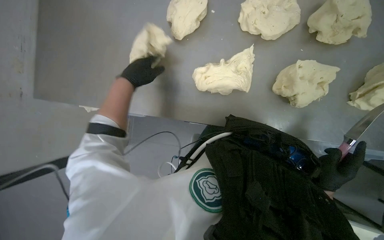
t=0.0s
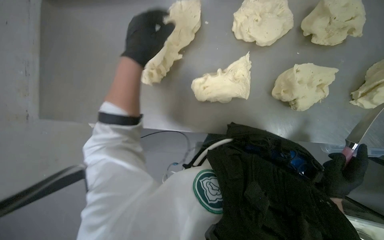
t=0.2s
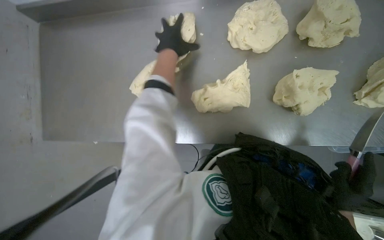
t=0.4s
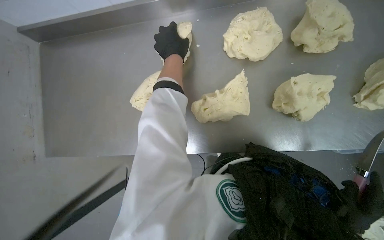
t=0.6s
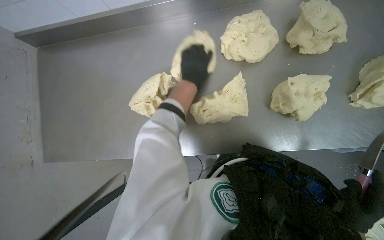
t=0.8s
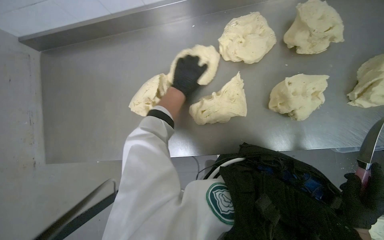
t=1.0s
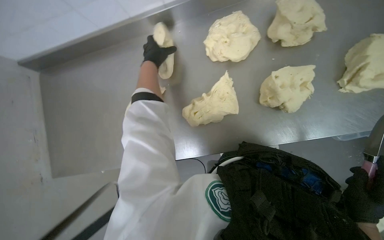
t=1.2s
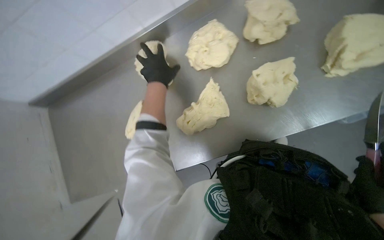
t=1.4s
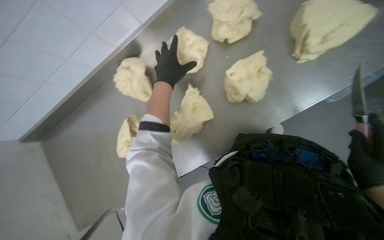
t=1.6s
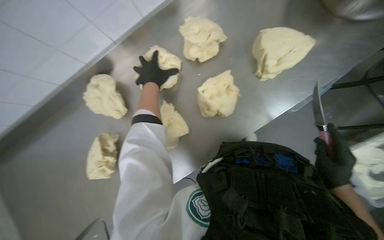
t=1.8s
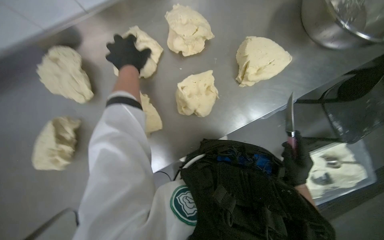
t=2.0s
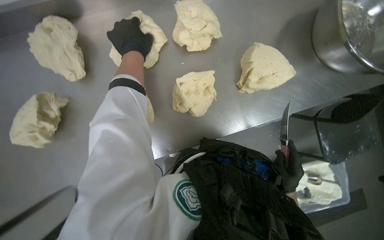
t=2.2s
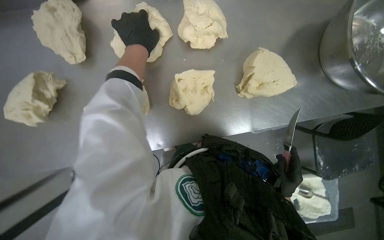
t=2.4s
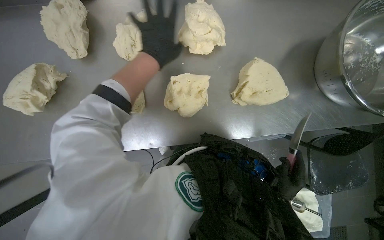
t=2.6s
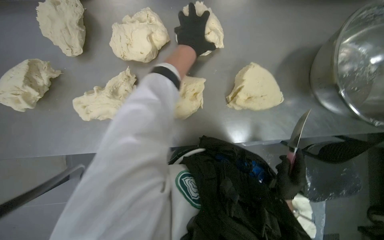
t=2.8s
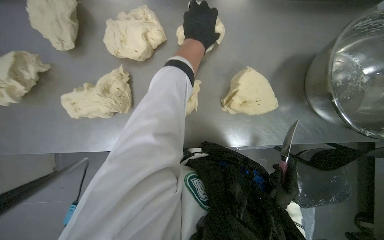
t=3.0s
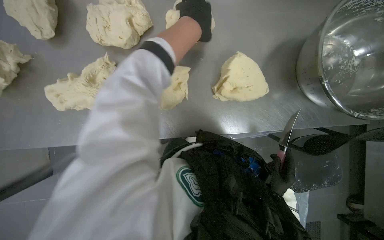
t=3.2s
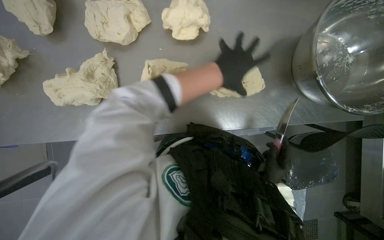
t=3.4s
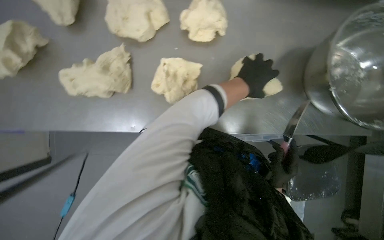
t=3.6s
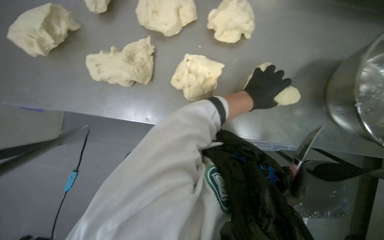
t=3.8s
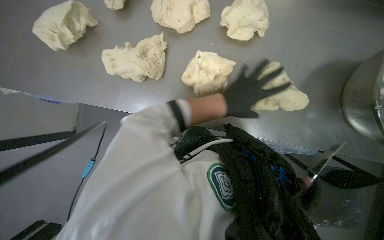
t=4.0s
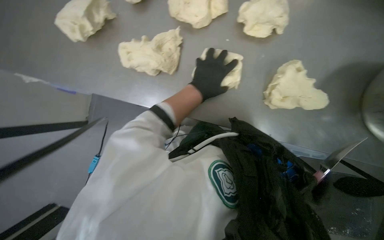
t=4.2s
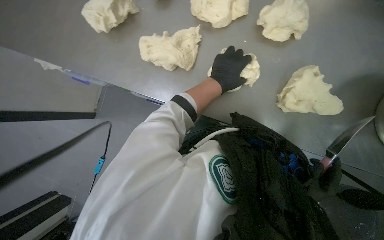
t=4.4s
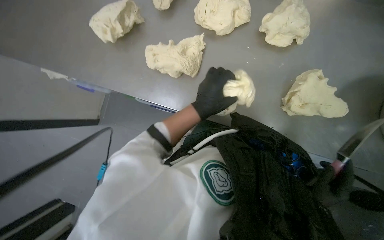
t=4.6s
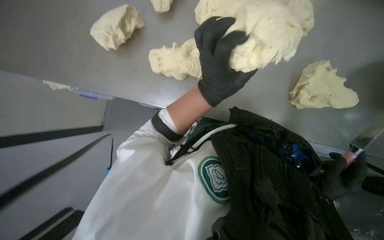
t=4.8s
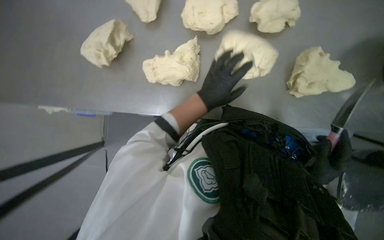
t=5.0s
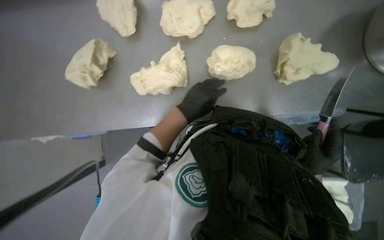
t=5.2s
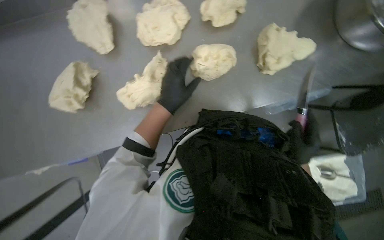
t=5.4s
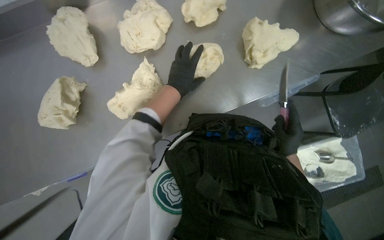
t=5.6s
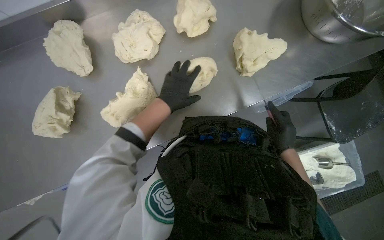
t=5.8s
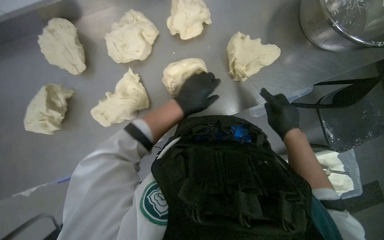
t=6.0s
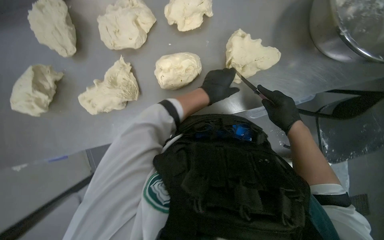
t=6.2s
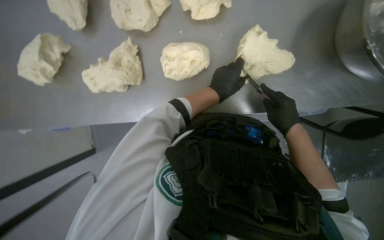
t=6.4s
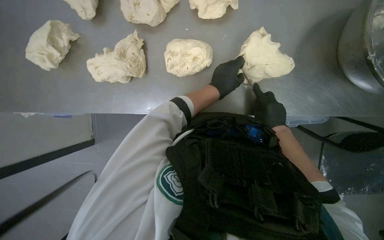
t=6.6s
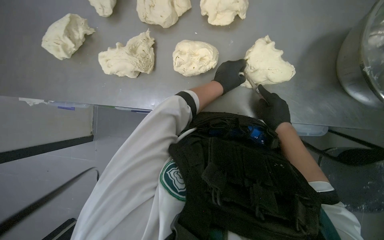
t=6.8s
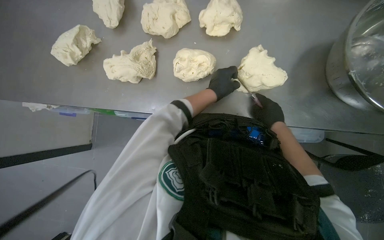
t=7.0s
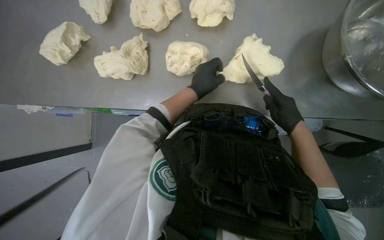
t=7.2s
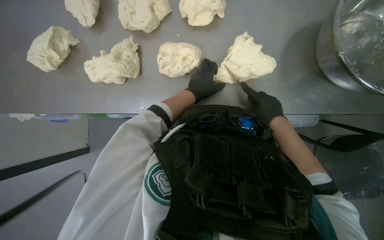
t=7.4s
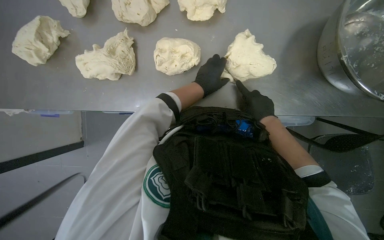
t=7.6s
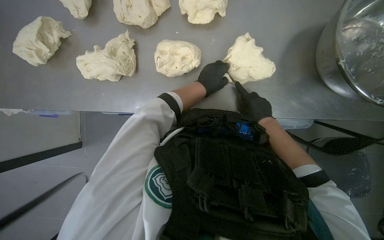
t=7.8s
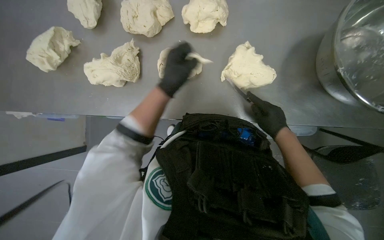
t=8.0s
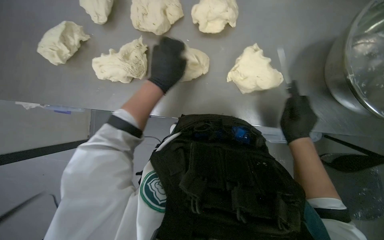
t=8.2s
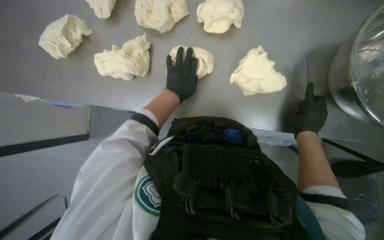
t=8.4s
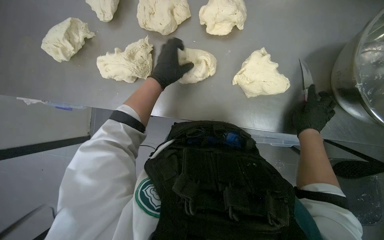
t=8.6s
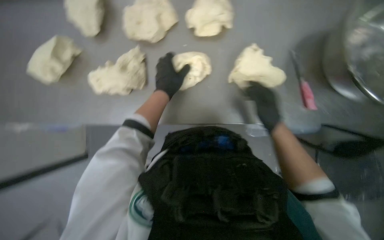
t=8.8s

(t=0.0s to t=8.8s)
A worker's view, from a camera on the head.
Job: preparing food.
The whole recording: Arranging dough pieces on counter. The worker arranges the cut dough pieces on the metal counter.
t=0.0s - t=1.4s: Everything in view rotates approximately 25 degrees counterclockwise. The left hand heads to the right, covering about 15 cm.
t=1.4s - t=3.0s: The camera is aimed some 30 degrees further to the right. The camera pitches upward, by roughly 20 degrees.
t=3.0s - t=4.4s: The left hand travels down the picture by roughly 20 cm.
t=4.4s - t=5.8s: The scene turns roughly 45 degrees counterclockwise in the picture. The left hand moves some 10 cm nearer to the camera and comes back.
t=7.4s - t=8.8s: The left hand goes roughly 15 cm to the left; the right hand reaches about 10 cm to the right, then returns.

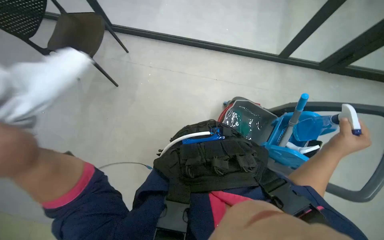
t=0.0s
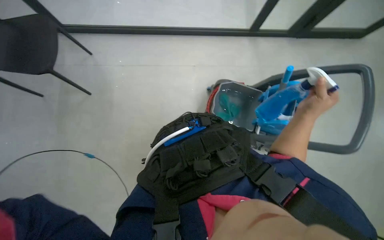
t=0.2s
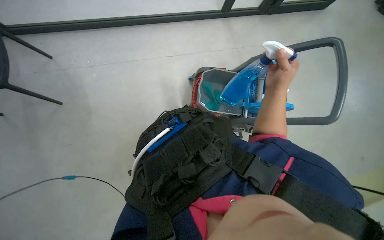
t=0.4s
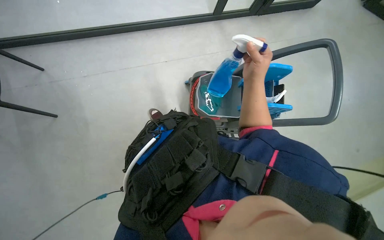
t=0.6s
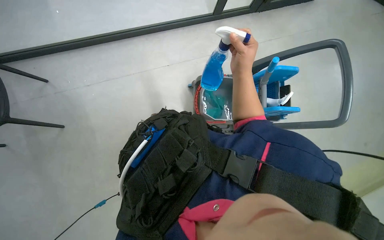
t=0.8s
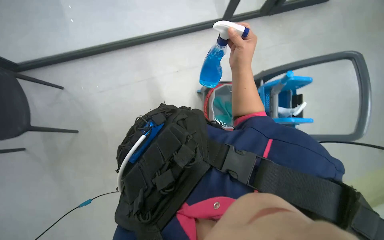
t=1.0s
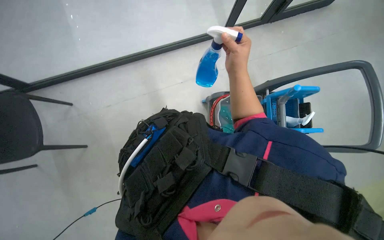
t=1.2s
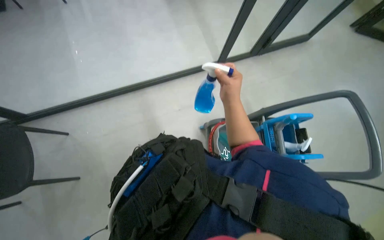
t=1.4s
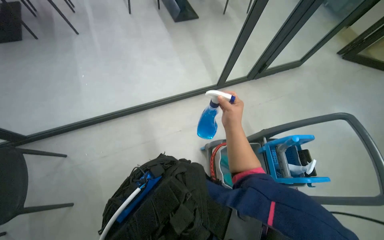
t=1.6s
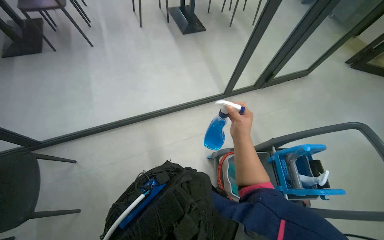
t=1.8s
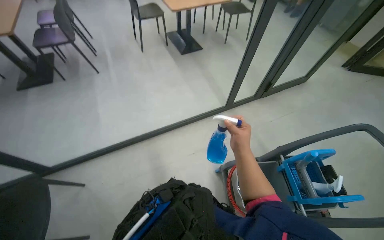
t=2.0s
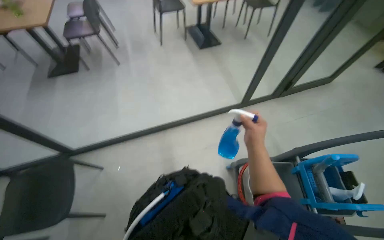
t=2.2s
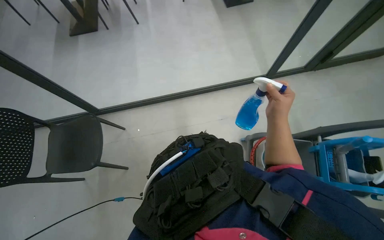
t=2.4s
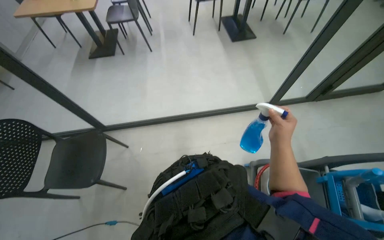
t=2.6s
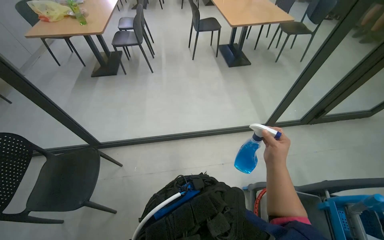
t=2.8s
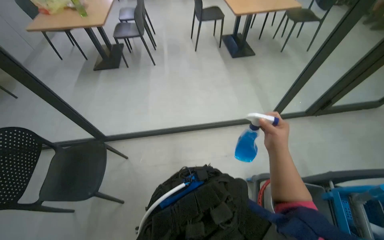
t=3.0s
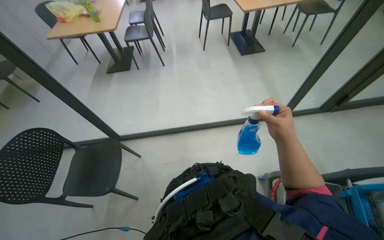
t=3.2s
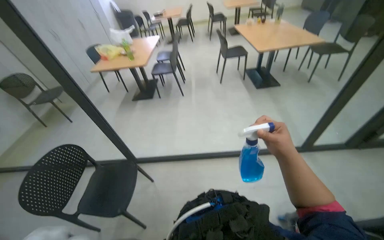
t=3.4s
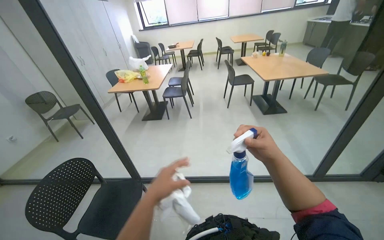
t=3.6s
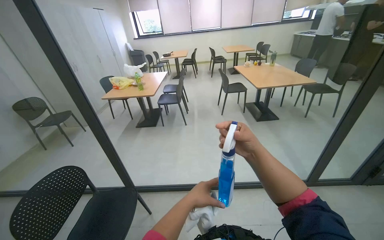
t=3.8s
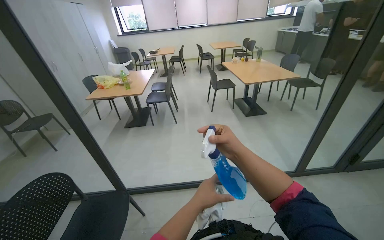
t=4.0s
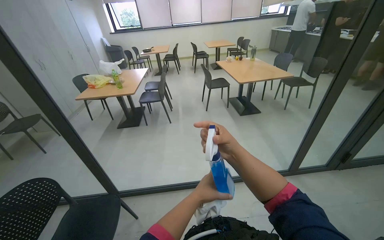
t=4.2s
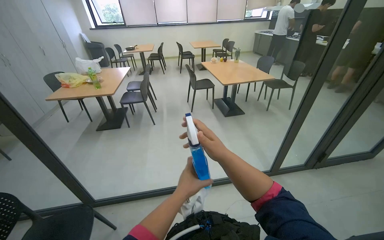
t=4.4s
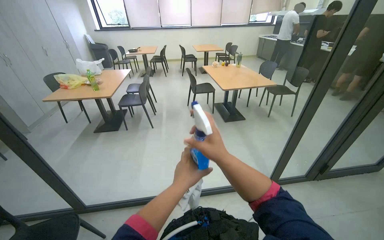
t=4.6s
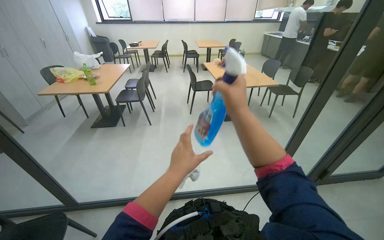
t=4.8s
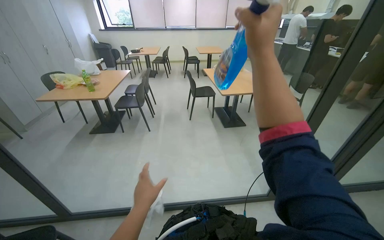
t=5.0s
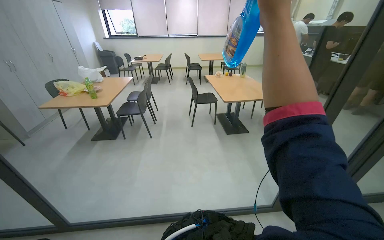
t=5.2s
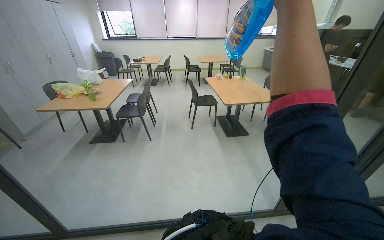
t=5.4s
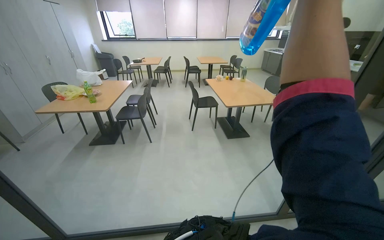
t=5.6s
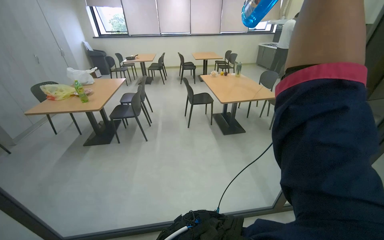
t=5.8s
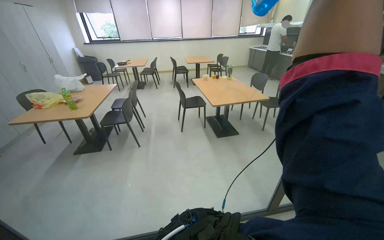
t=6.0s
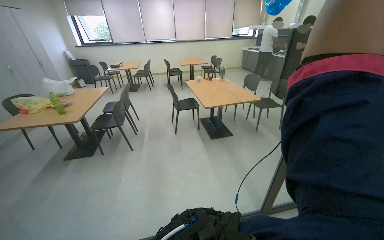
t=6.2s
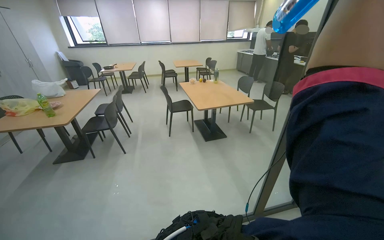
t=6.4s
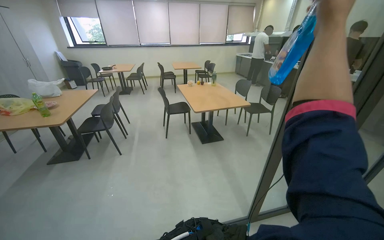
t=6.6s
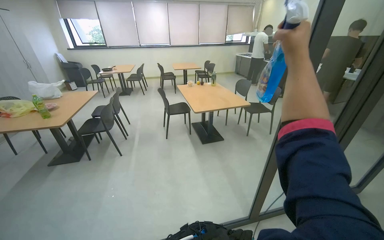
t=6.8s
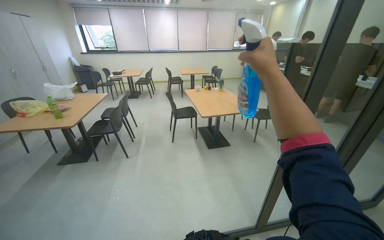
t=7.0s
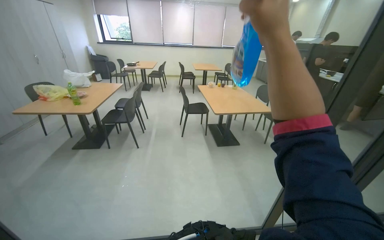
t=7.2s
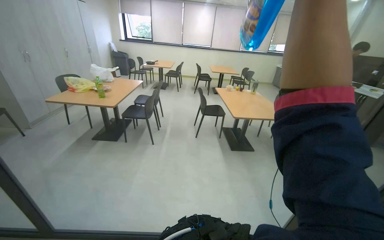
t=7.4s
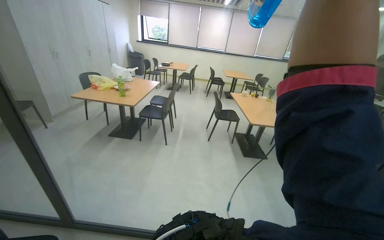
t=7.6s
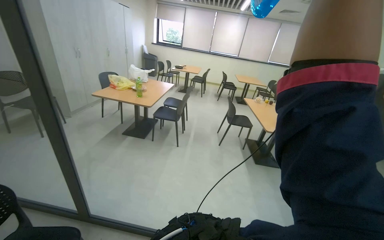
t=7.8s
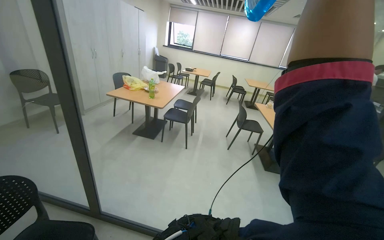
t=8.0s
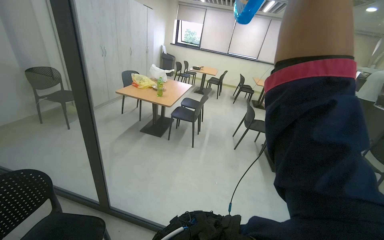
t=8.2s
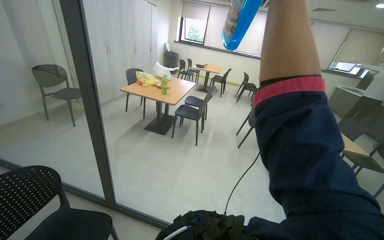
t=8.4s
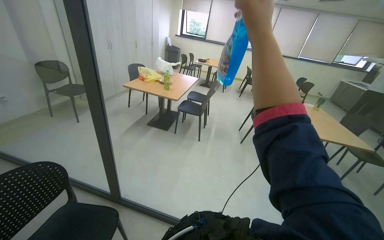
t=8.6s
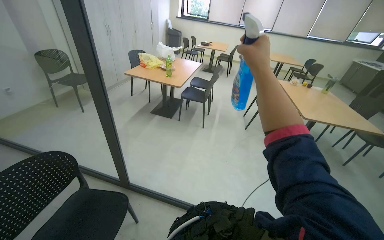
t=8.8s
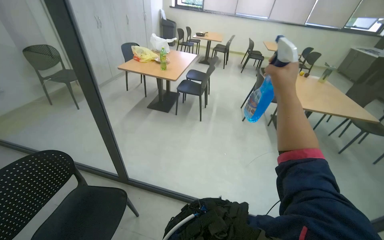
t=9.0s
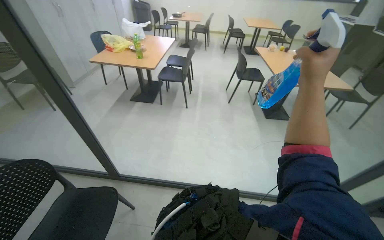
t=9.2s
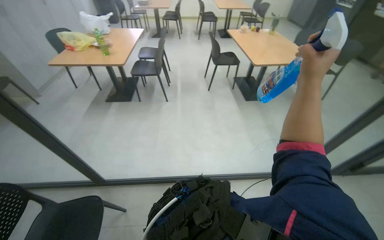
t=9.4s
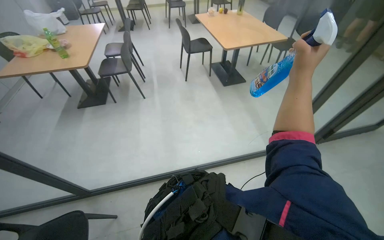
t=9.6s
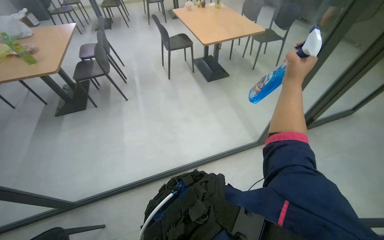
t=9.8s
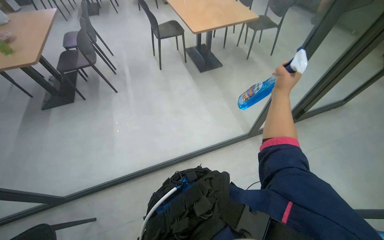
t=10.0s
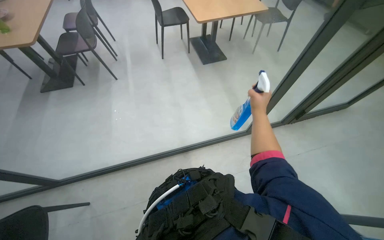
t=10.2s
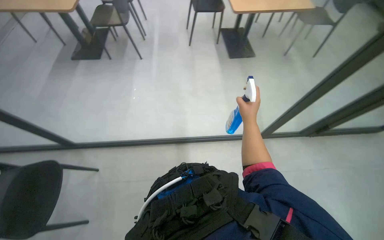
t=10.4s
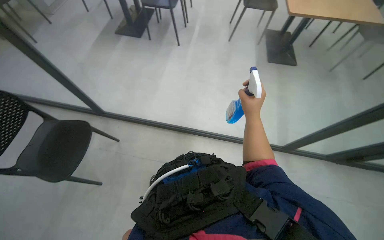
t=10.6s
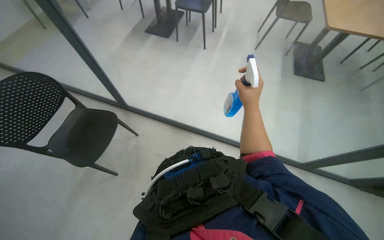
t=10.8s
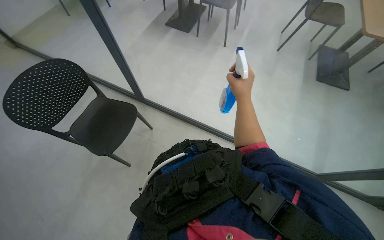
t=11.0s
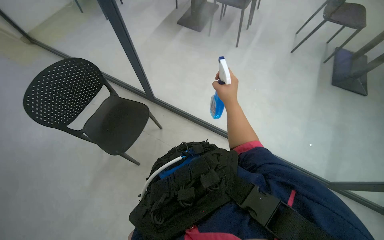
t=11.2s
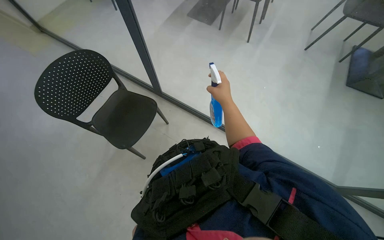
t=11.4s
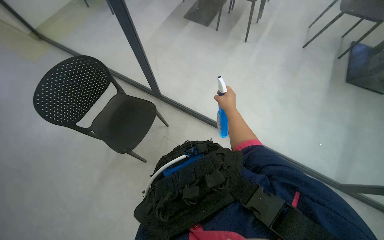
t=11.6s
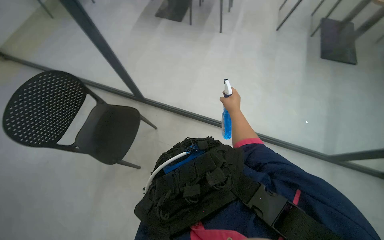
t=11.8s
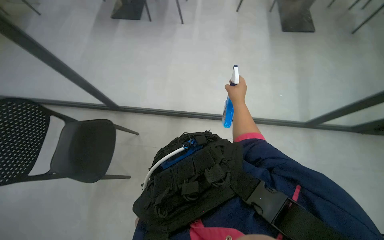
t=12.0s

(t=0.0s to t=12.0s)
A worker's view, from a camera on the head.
Job: wiping surfaces.
The whole recording: Spraying cleaner on glass partition. The worker sprays cleaner onto the glass partition.
t=0.0s - t=1.6s: The view tilts roughly 20 degrees upward. The scene rotates counterclockwise by about 30 degrees.
t=1.6s - t=3.0s: The camera is aimed about 15 degrees further to the left.
t=3.0s - t=4.4s: The view tilts approximately 20 degrees upward.
t=9.0s - t=10.4s: The camera travels about 40 cm. The wearer looks about 20 degrees further to the right. The view tips downward by approximately 25 degrees.
